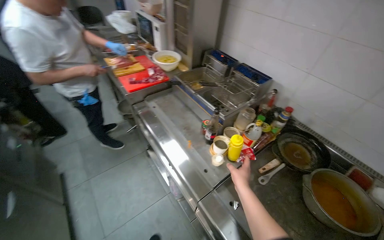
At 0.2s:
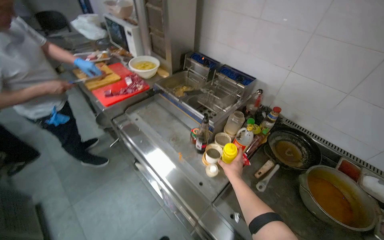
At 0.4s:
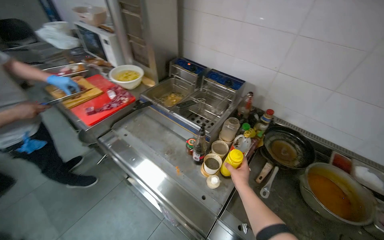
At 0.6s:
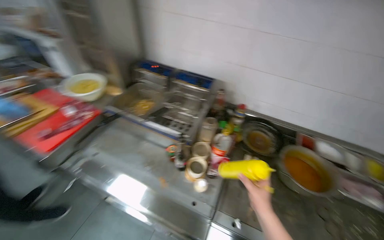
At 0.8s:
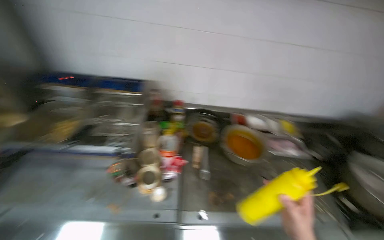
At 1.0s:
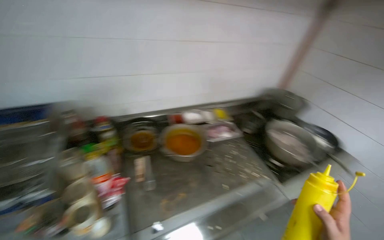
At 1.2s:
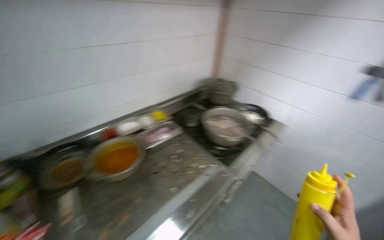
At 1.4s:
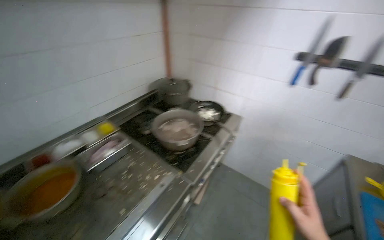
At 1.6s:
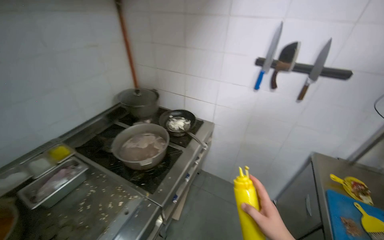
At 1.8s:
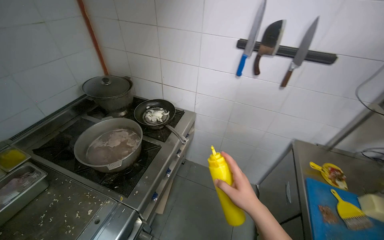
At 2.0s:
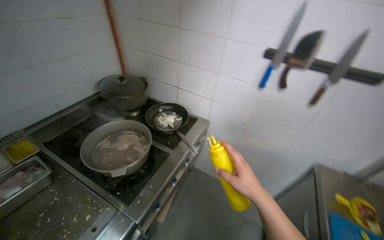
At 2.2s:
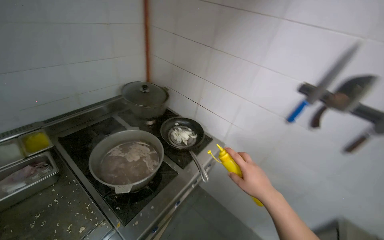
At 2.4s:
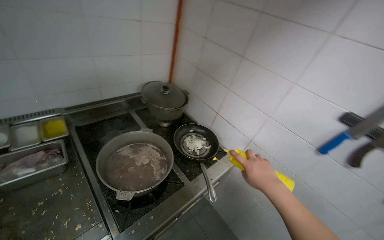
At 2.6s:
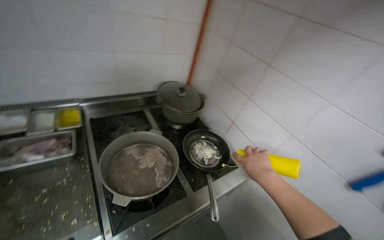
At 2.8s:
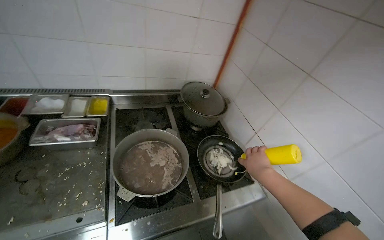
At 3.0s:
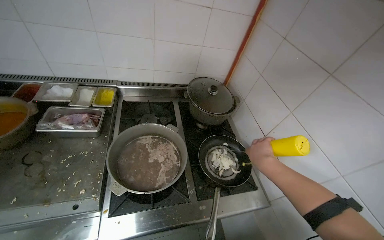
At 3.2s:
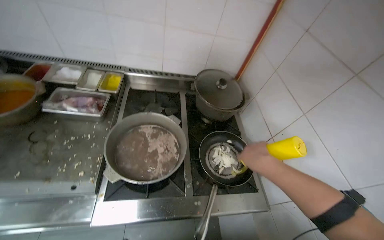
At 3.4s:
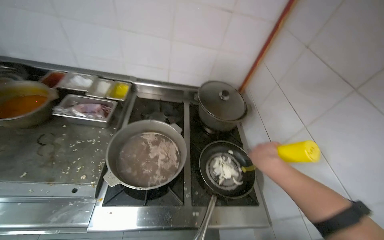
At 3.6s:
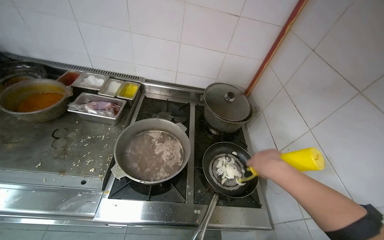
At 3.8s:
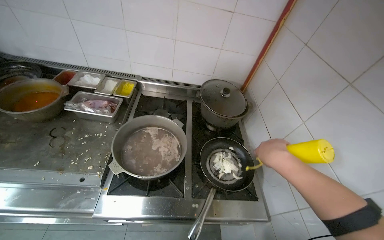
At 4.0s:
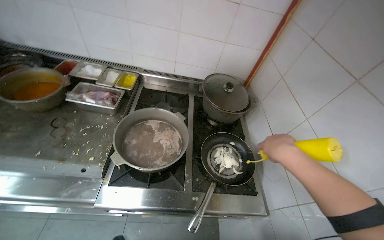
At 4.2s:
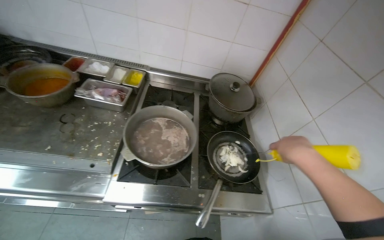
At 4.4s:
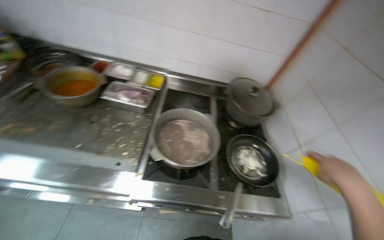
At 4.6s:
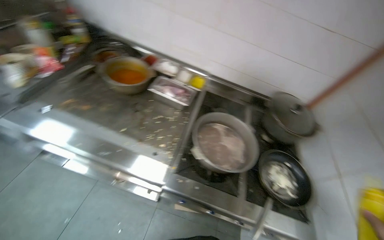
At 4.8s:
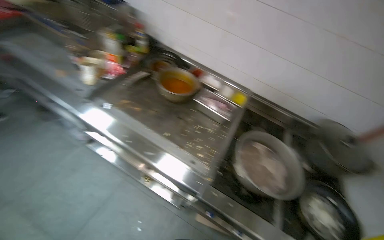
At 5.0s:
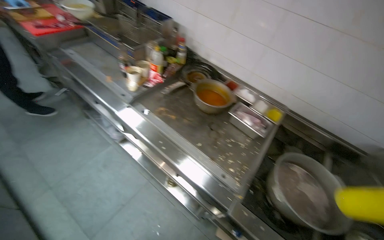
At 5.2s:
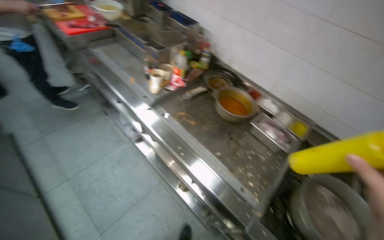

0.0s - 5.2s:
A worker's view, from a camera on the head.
Job: cooking food.
The whole recording: Frying Onions. The worker places chopped onions into a frying pan, puts it on the stove, adds oil, and fries the onions.
0.0s - 1.8s: The camera is carried approximately 60 cm. The wearer's head swings roughly 120 degrees to the right.
1.8s - 3.4s: The head travels about 50 cm. The head rotates approximately 65 degrees to the left.
3.4s - 5.2s: The head travels roughly 60 cm. The head turns to the left by roughly 45 degrees.

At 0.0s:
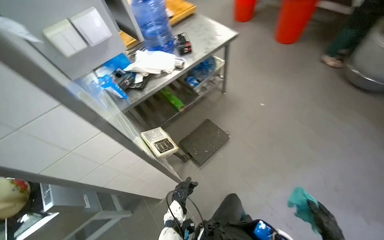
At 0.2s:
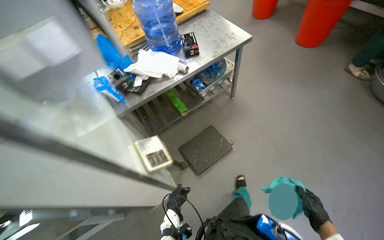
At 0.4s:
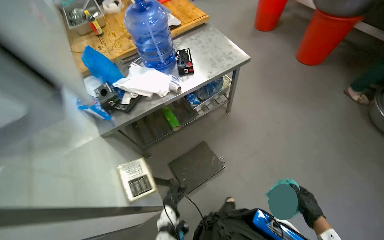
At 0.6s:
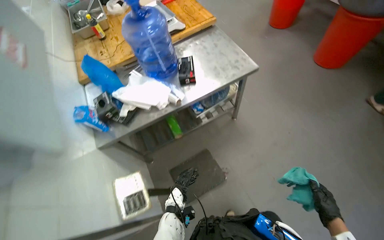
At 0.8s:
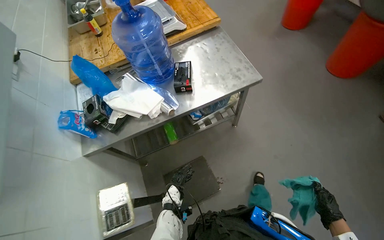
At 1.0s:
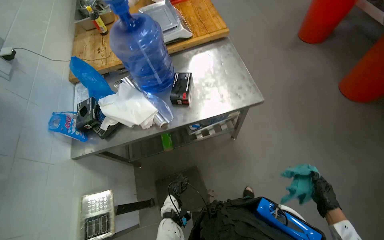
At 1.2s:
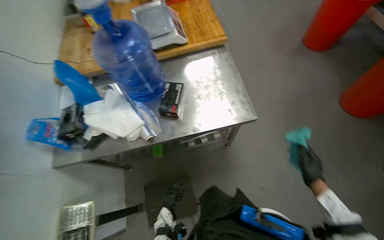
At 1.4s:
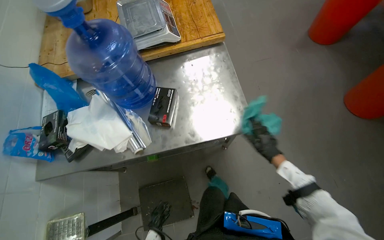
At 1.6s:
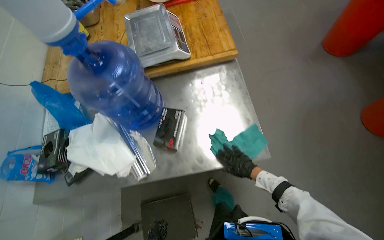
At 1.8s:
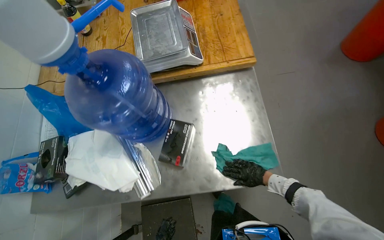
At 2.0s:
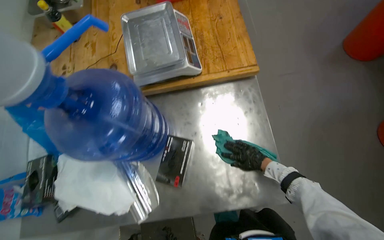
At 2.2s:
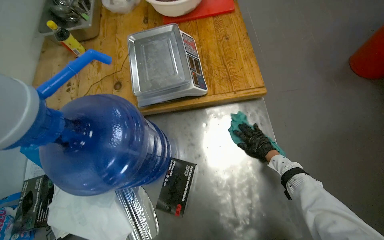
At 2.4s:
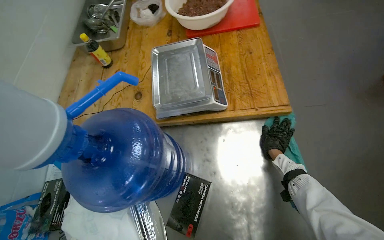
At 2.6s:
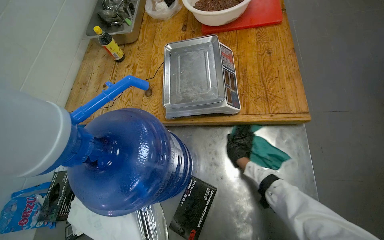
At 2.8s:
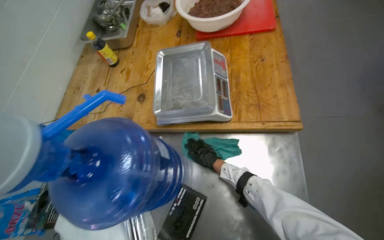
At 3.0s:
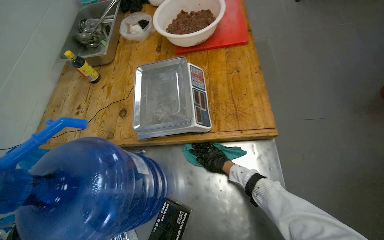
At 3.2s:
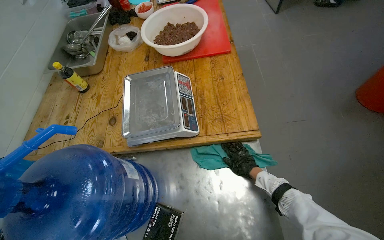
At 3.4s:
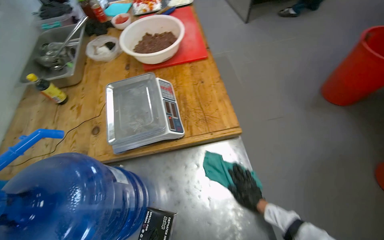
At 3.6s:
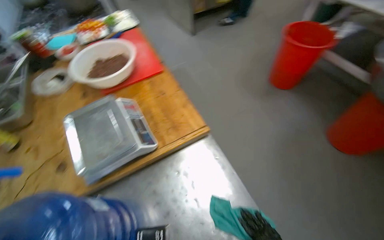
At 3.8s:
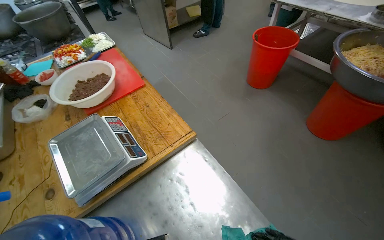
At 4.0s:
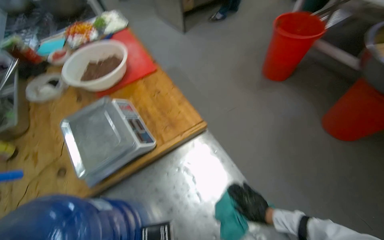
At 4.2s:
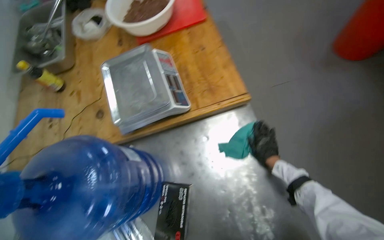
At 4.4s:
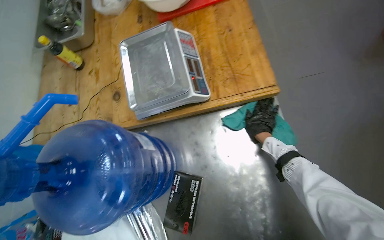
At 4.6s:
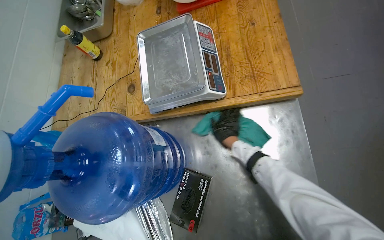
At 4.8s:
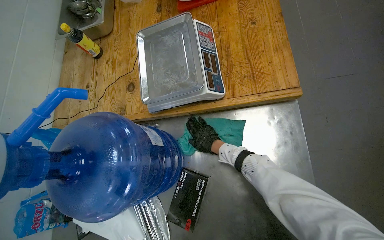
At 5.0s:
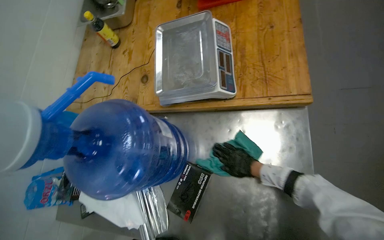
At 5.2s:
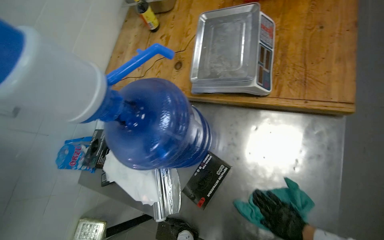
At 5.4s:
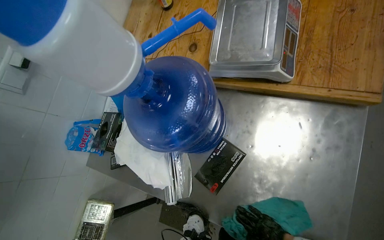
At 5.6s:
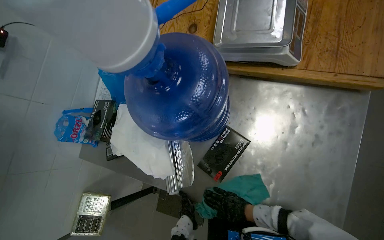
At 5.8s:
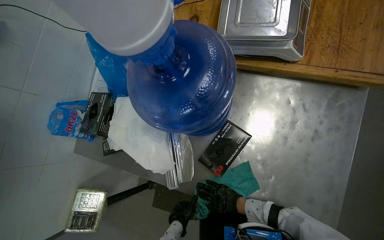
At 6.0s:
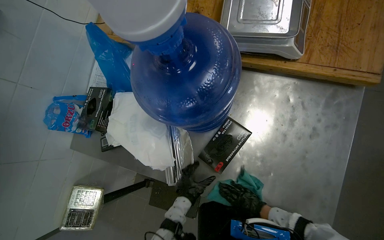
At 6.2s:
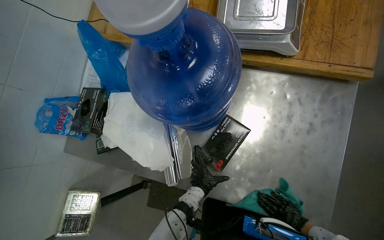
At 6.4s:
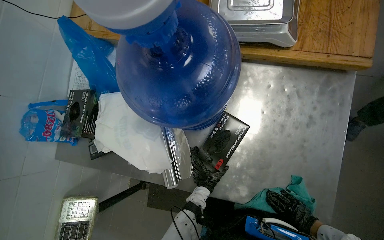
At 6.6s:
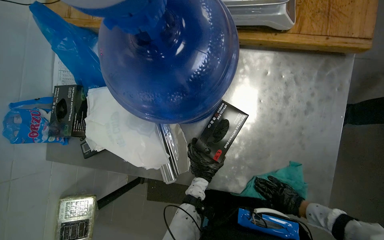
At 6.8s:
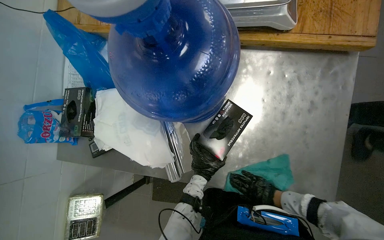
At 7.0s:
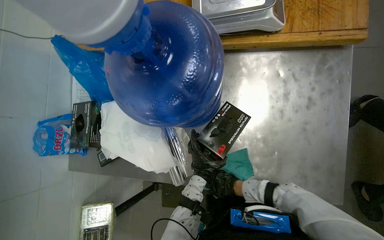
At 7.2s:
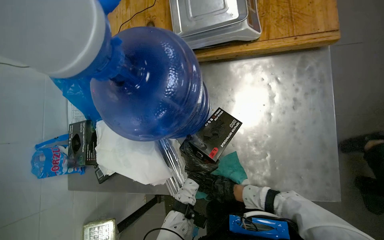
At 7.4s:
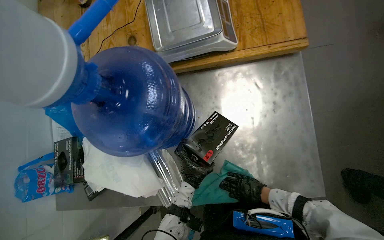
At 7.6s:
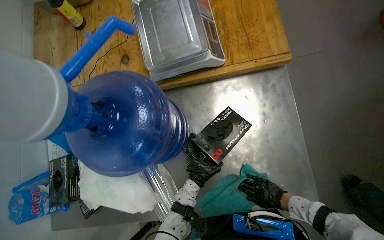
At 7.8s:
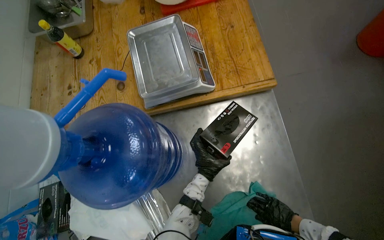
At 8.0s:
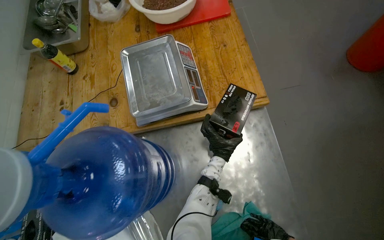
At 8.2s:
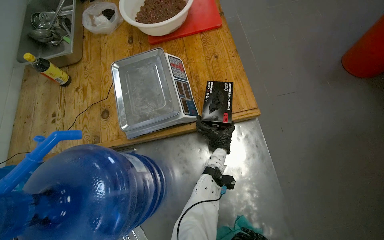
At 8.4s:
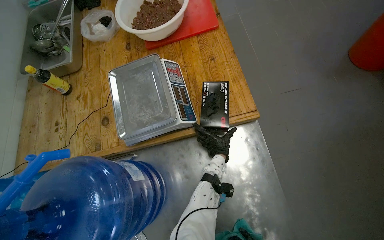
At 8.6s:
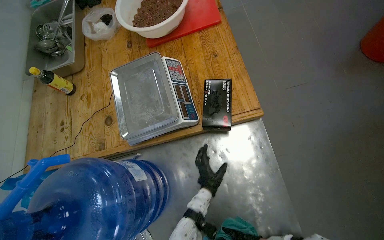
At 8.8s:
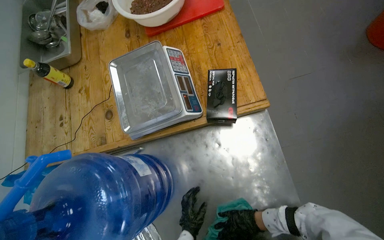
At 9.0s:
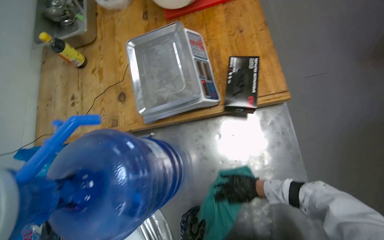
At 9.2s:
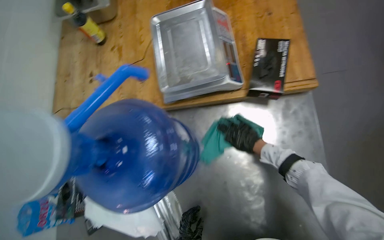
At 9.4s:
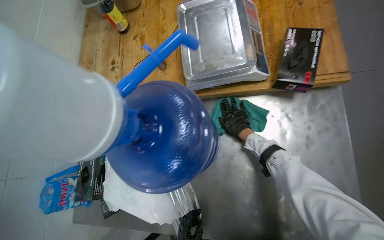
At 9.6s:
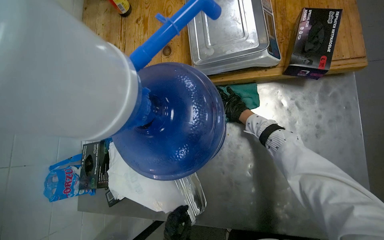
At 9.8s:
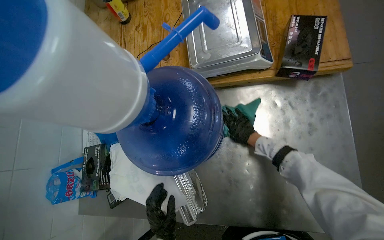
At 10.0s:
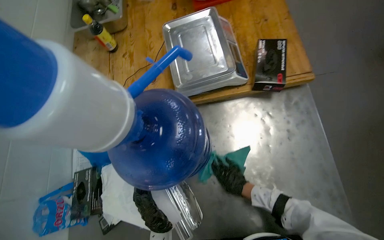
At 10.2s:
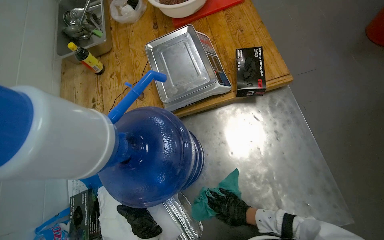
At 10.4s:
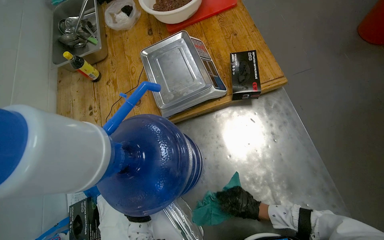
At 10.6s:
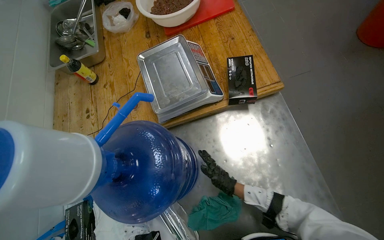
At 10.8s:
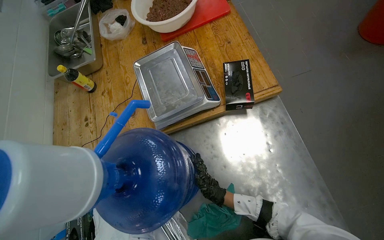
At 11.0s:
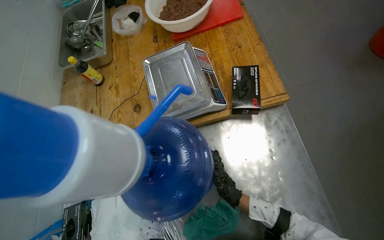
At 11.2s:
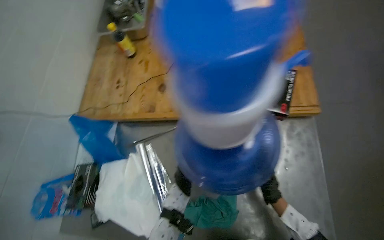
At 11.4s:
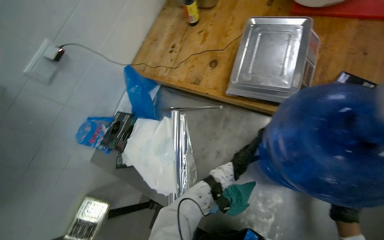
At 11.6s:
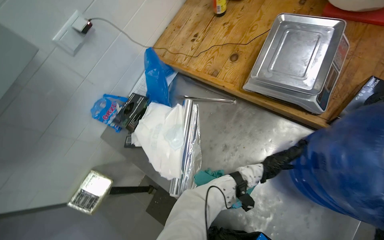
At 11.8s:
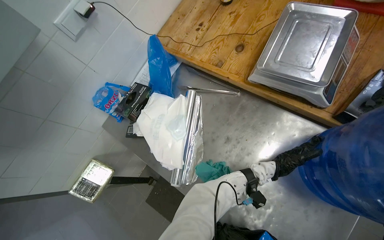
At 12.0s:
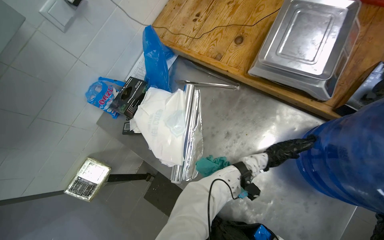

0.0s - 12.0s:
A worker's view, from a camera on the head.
Job: cleaning kitchen.
The whole recording: Wiping kitchen table and supplies. The worker wipes a stainless steel table and various supplies on it with a cloth.
0.0s - 1.6s: The wearer moves approximately 1 m. The wearer looks about 30 degrees further to the left. The view tips downward by some 15 degrees.
1.6s - 3.0s: The camera is carried about 40 cm.
4.4s - 6.0s: The camera pitches downward, by approximately 15 degrees.
6.0s - 7.6s: The right hand heads to the right, covering roughly 10 cm, and travels farther from the camera and back again, about 20 cm each way.
9.0s - 10.4s: The right hand goes up the picture and returns, about 15 cm each way.
10.4s - 12.0s: The wearer looks about 45 degrees further to the left. The camera pitches downward, by about 15 degrees.

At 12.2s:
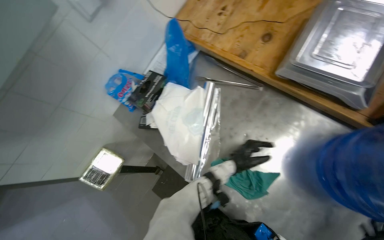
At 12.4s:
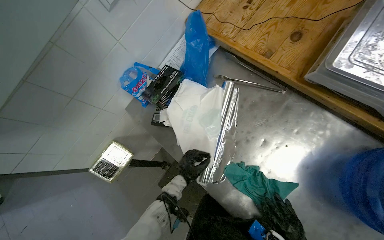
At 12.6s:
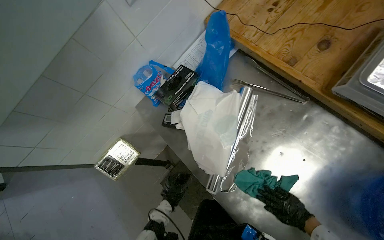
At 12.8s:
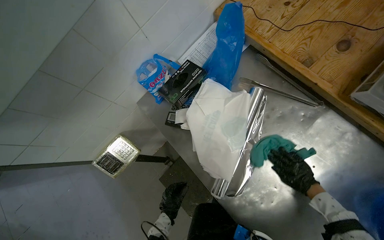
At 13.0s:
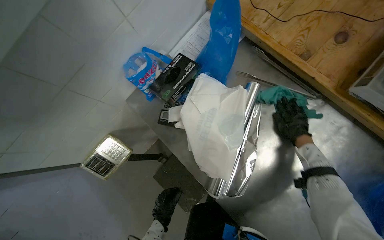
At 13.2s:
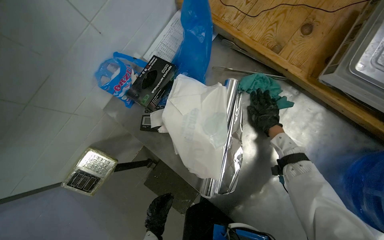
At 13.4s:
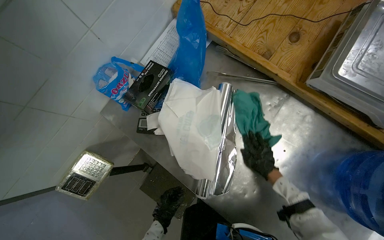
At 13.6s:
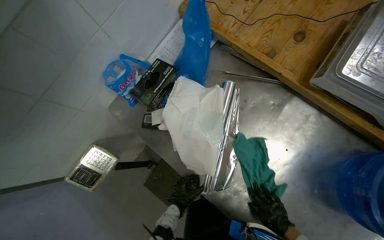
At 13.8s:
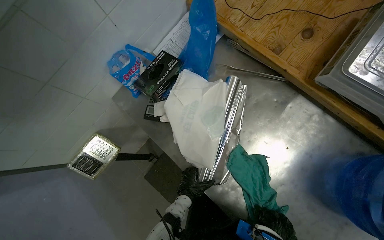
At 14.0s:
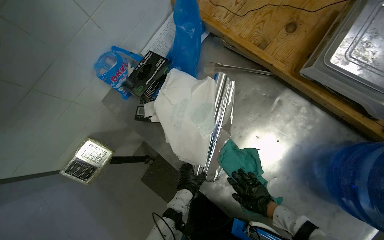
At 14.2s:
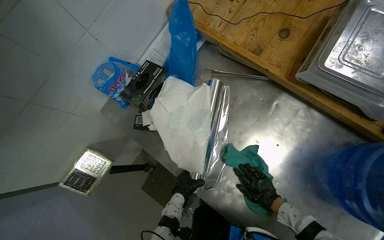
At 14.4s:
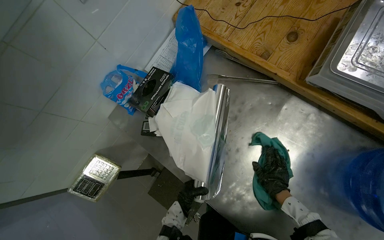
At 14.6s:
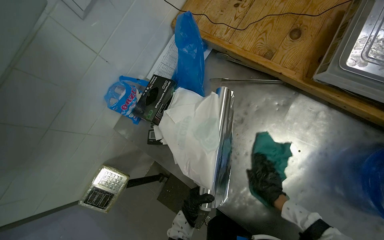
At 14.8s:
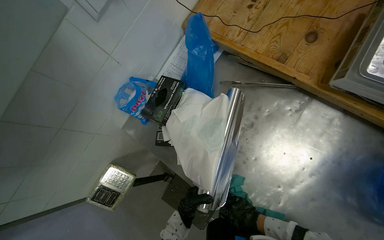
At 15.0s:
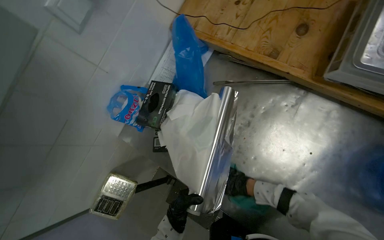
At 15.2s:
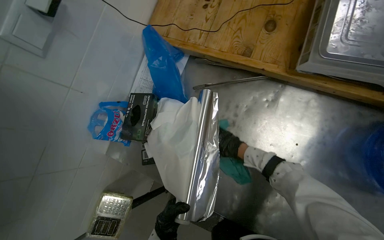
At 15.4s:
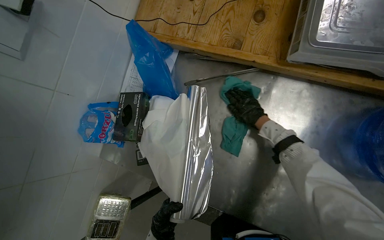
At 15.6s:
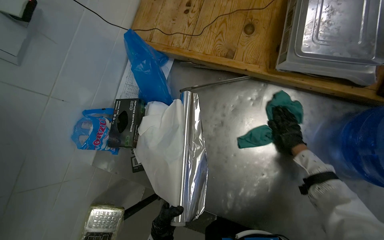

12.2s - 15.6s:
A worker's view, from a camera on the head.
Job: cleaning kitchen.
The whole recording: Wiping kitchen table and supplies. The worker wipes a stainless steel table and various supplies on it with a cloth.
12.2s - 13.8s: The left hand moves to the left, about 25 cm.
